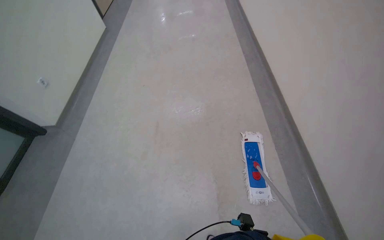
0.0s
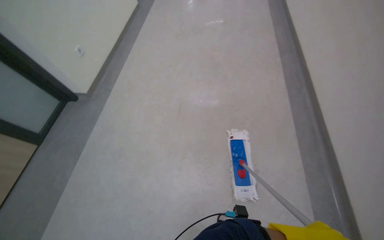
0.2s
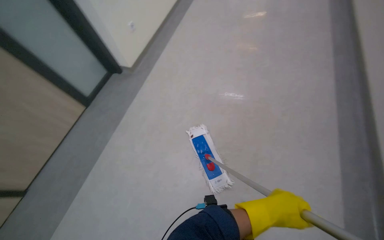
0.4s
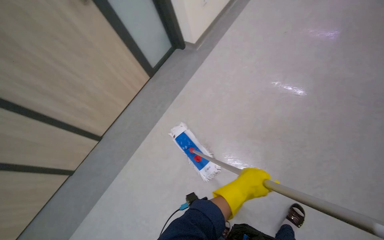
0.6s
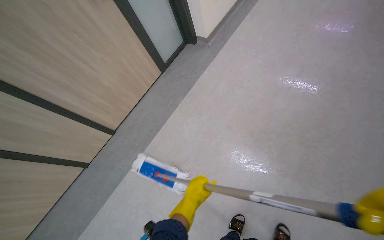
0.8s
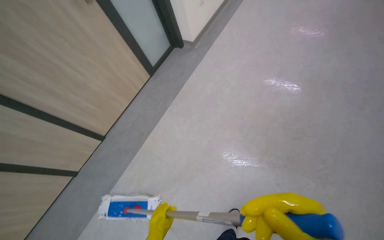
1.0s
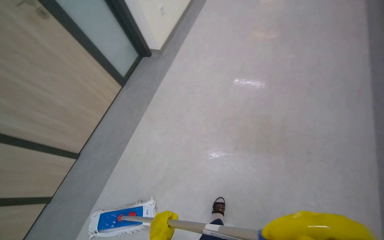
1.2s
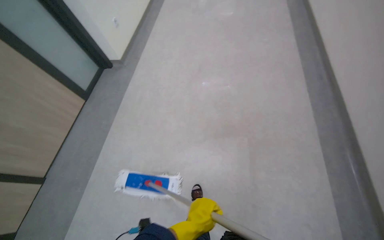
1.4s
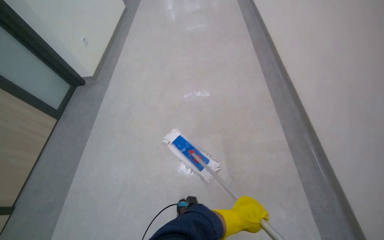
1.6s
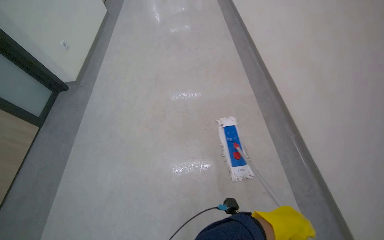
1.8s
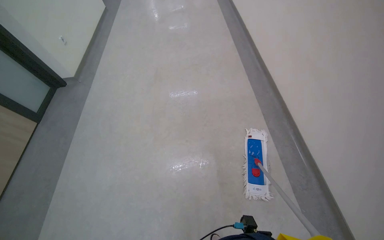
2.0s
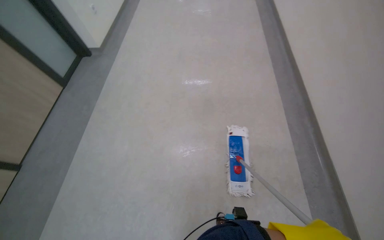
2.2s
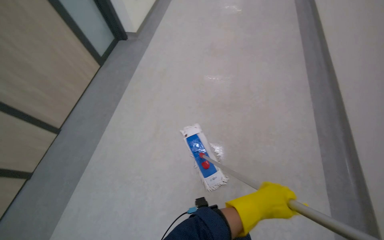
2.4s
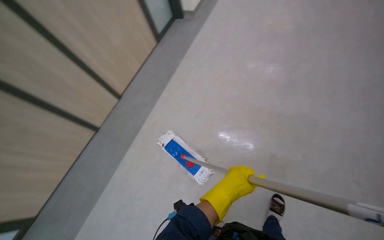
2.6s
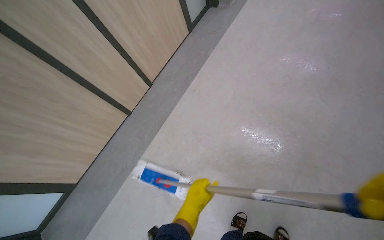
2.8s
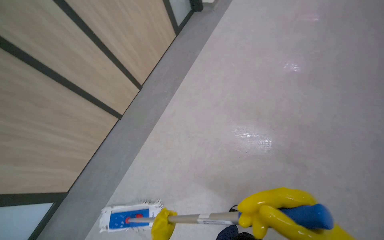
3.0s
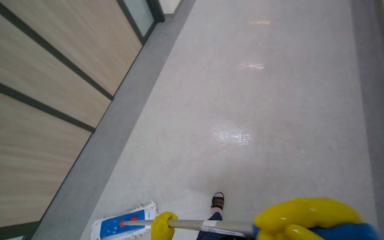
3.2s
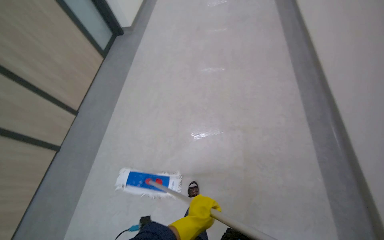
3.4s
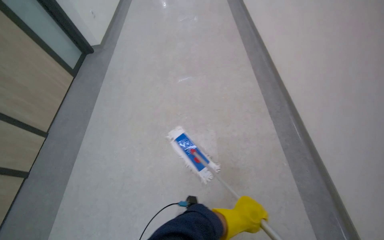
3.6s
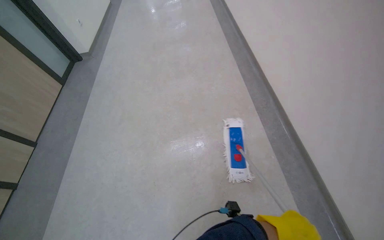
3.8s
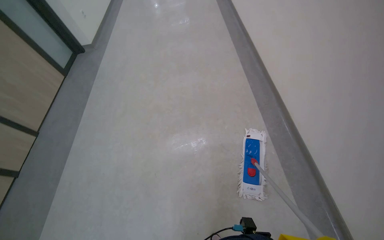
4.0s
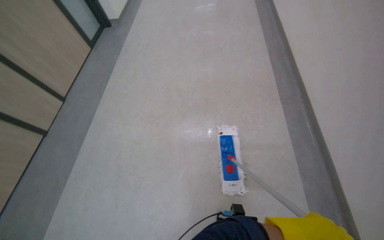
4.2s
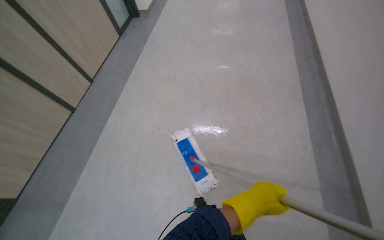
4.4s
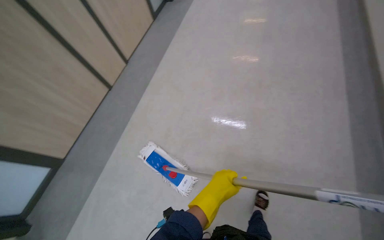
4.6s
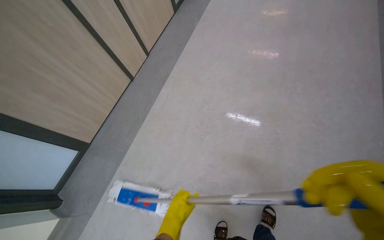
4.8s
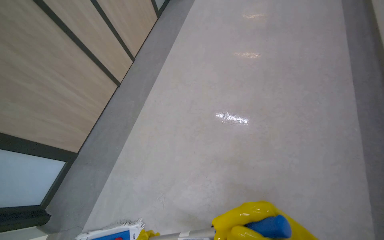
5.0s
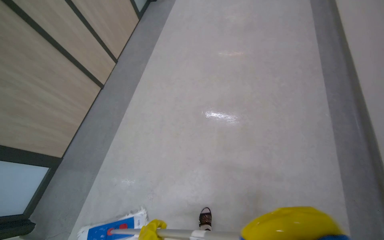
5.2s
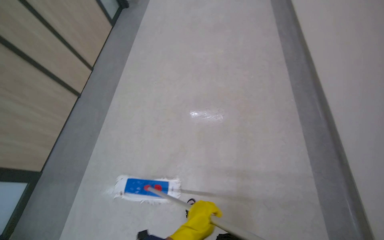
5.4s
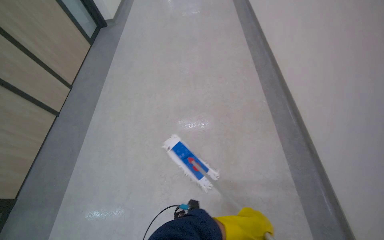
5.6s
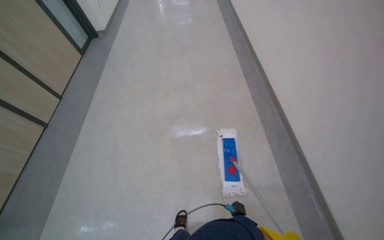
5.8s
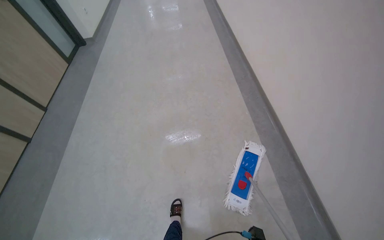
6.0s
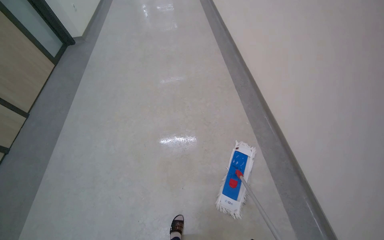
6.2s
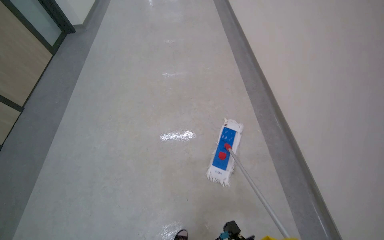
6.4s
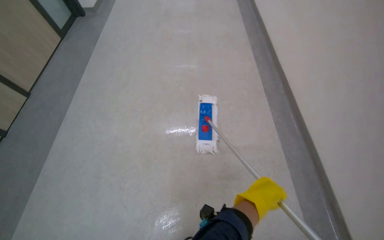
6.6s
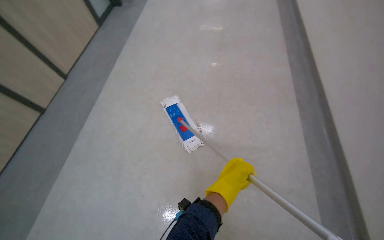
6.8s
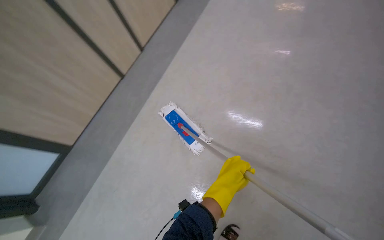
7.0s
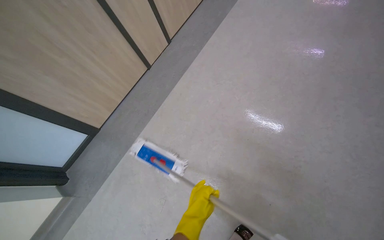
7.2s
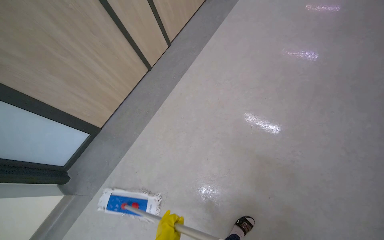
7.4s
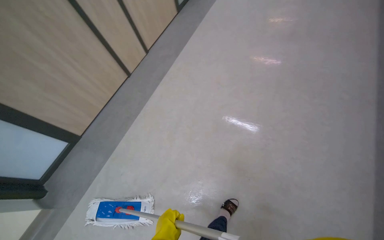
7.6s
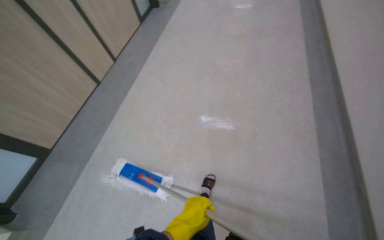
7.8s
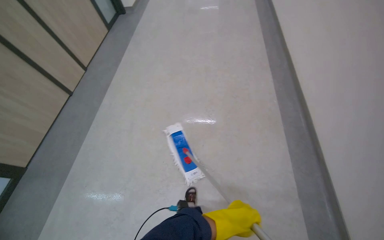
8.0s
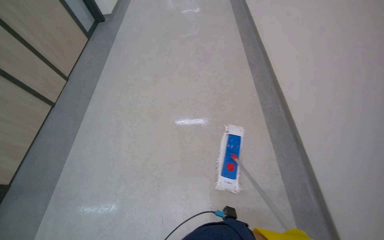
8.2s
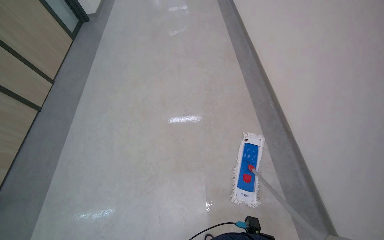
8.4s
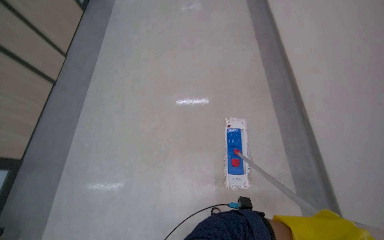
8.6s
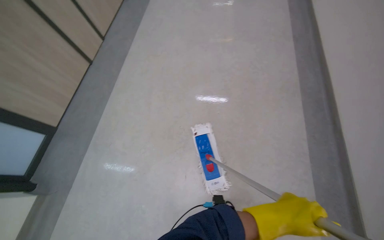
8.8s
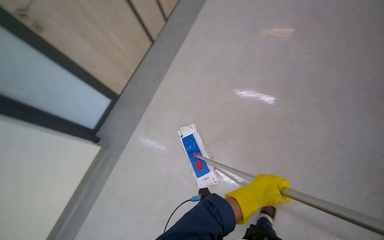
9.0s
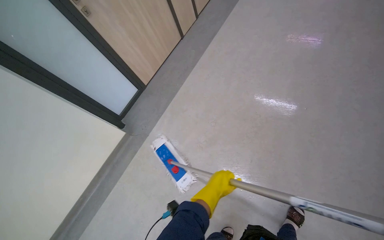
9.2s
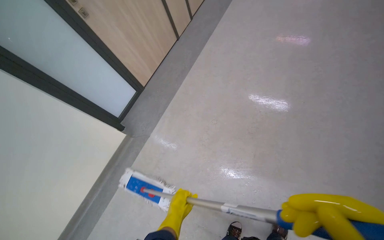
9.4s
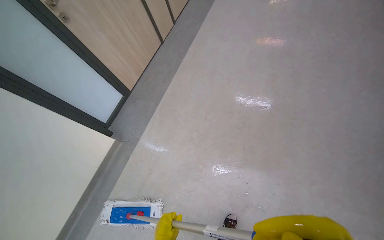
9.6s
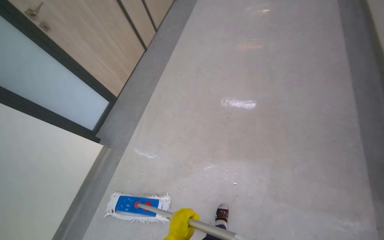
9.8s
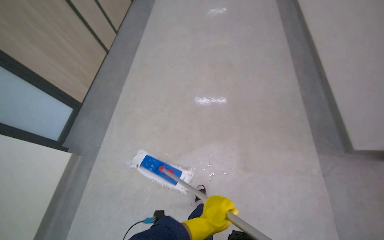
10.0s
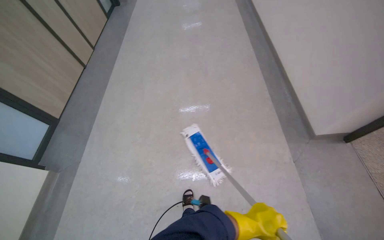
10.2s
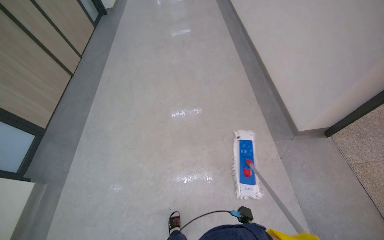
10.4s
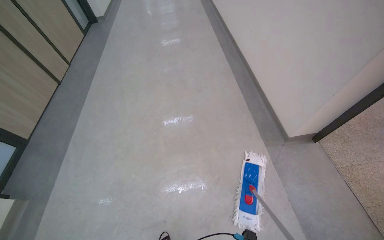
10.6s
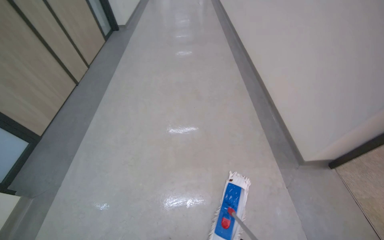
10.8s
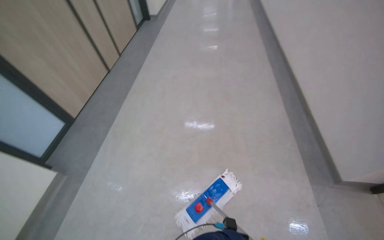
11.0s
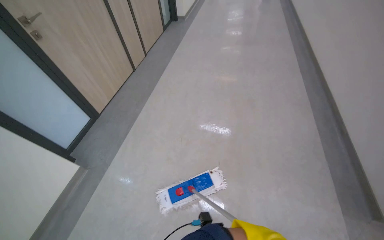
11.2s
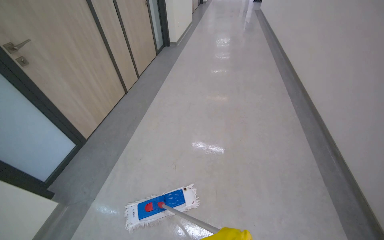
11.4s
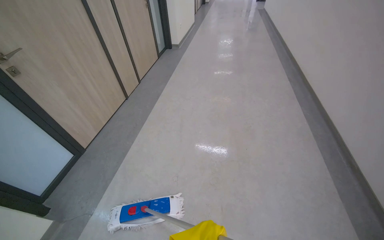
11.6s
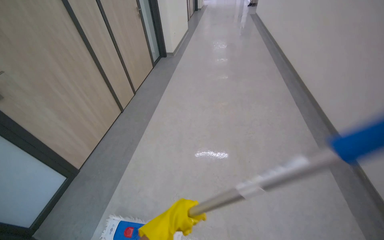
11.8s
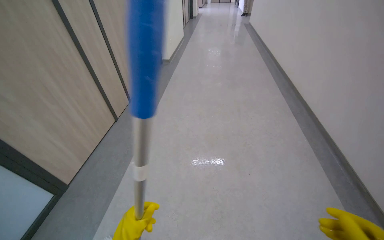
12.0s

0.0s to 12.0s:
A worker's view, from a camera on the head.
Job: mopping floor.
The whole recording: Mopping hallway floor. The worker mops the hallway floor with a flat mop.
1.6s to 3.0s: The wearer moves approximately 50 cm.
3.0s to 4.4s: The camera is carried approximately 60 cm. The head turns to the right by about 15 degrees.
7.6s to 9.0s: The wearer moves about 50 cm.
9.0s to 10.4s: The wearer moves about 60 cm. The wearer looks roughly 30 degrees further to the right. The view tilts approximately 15 degrees upward.
10.4s to 12.0s: The head travels about 80 cm. The camera pitches upward, by approximately 15 degrees.

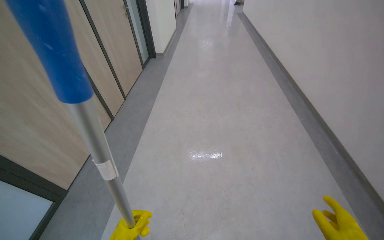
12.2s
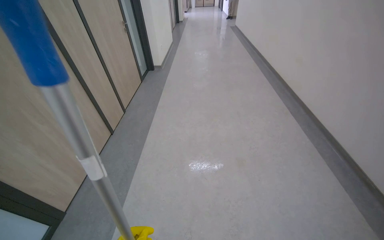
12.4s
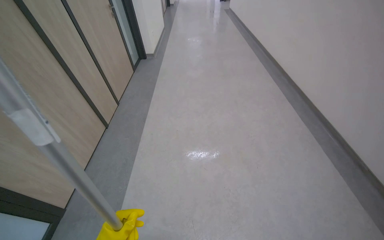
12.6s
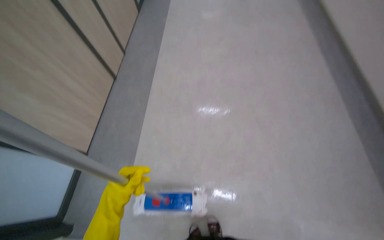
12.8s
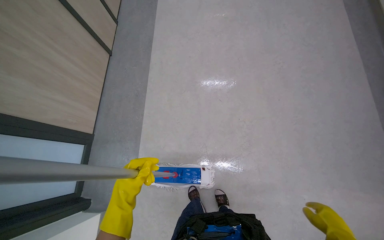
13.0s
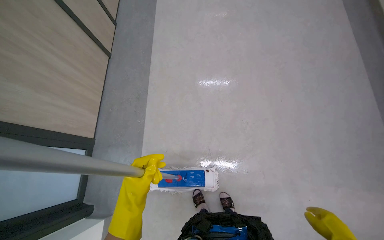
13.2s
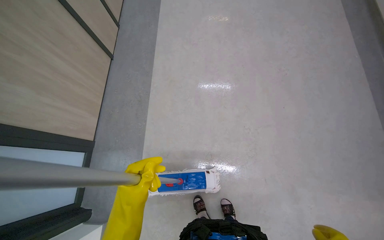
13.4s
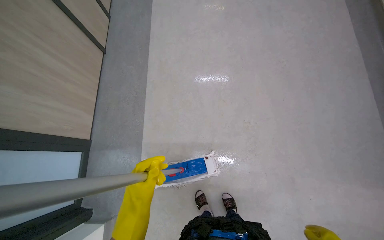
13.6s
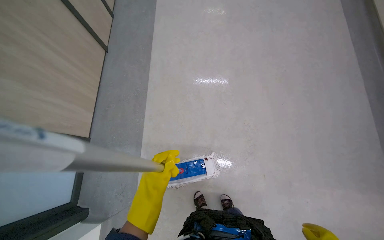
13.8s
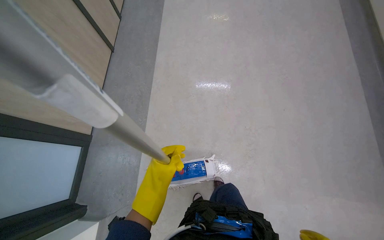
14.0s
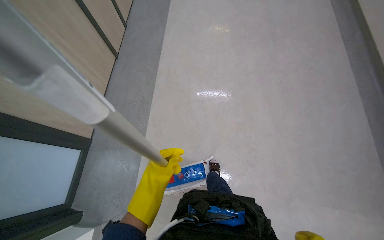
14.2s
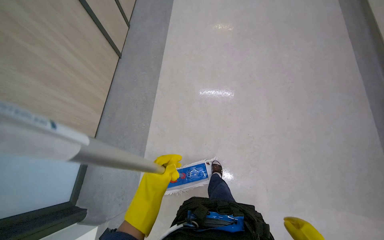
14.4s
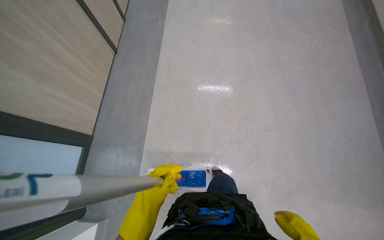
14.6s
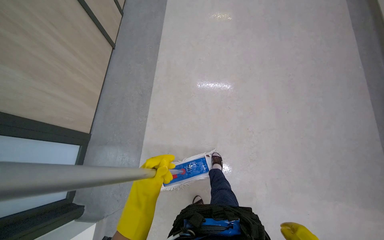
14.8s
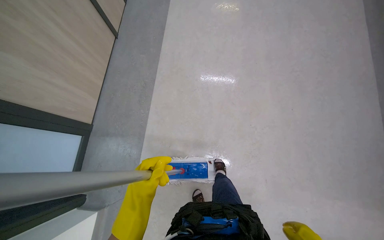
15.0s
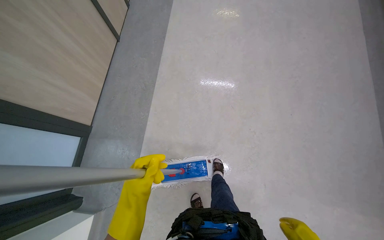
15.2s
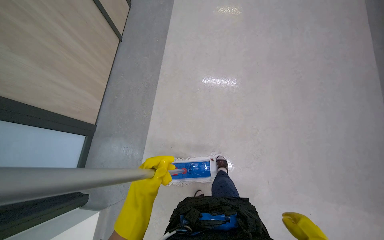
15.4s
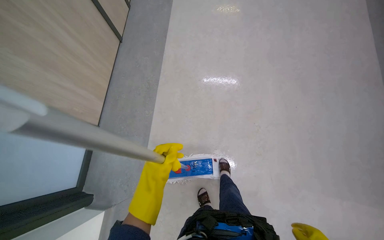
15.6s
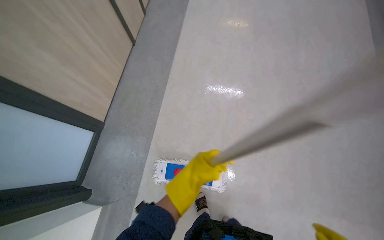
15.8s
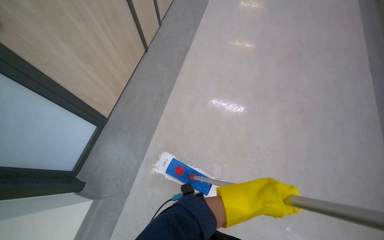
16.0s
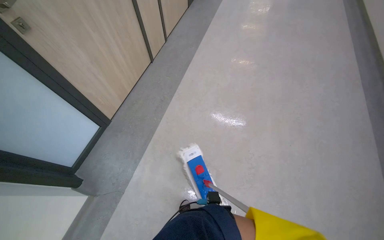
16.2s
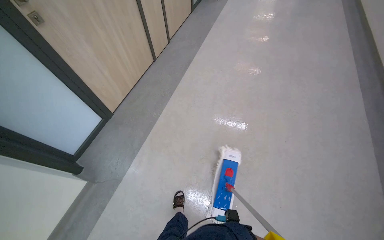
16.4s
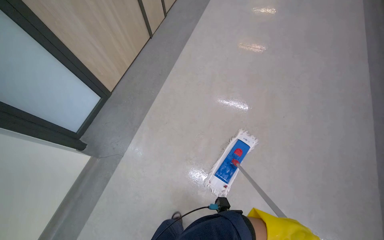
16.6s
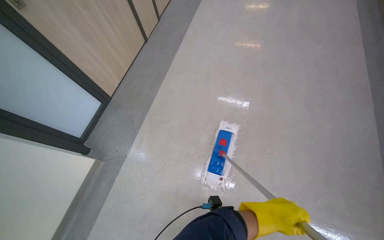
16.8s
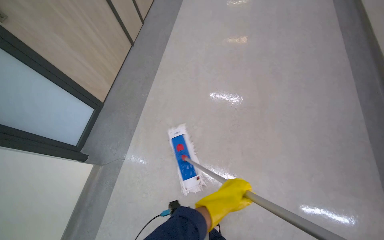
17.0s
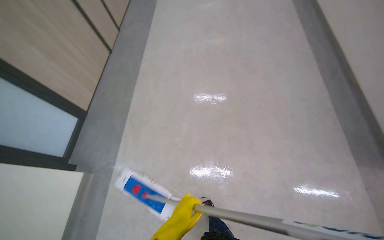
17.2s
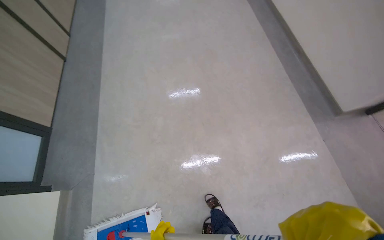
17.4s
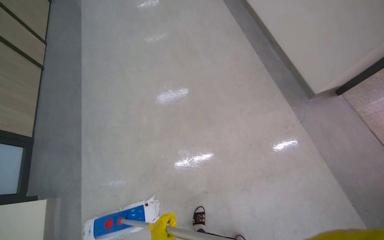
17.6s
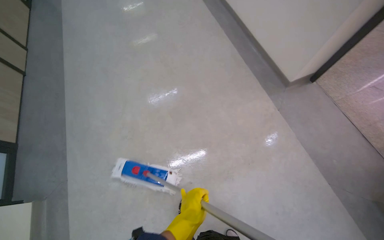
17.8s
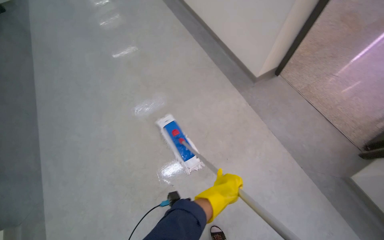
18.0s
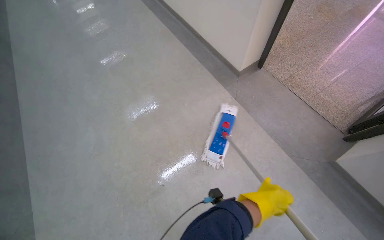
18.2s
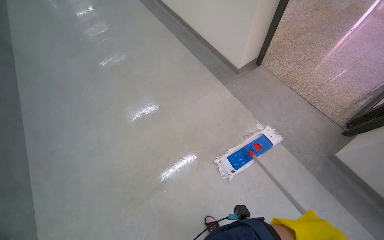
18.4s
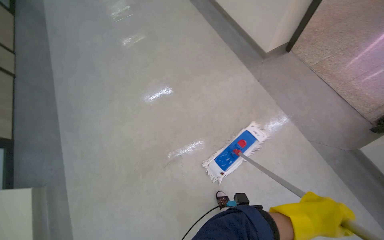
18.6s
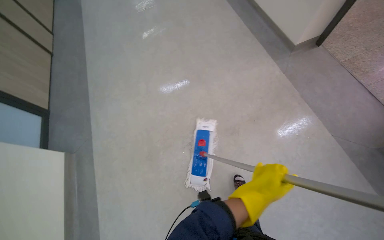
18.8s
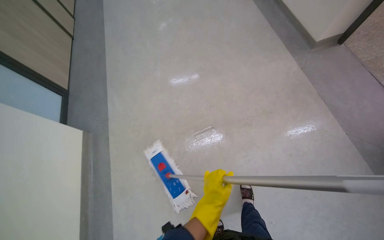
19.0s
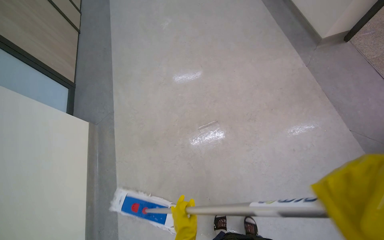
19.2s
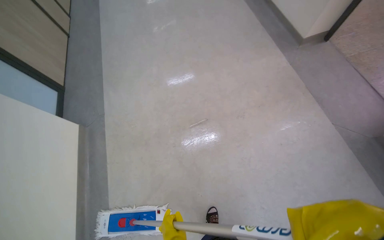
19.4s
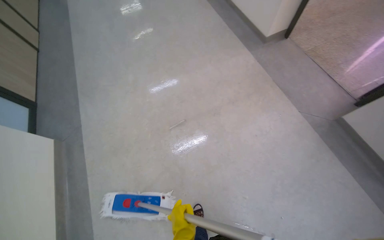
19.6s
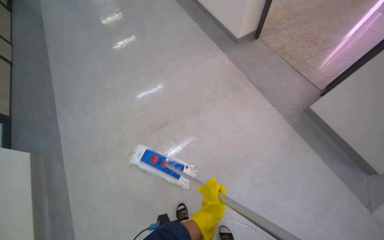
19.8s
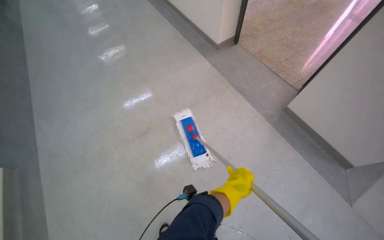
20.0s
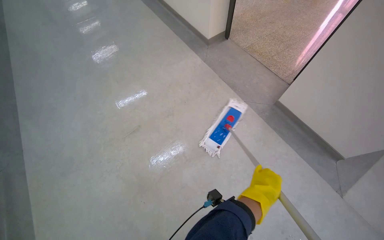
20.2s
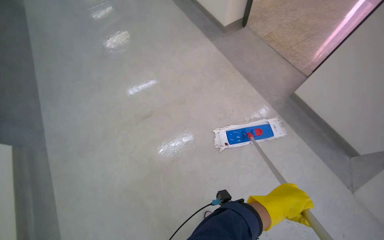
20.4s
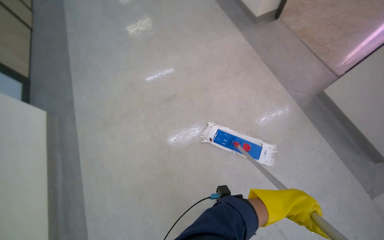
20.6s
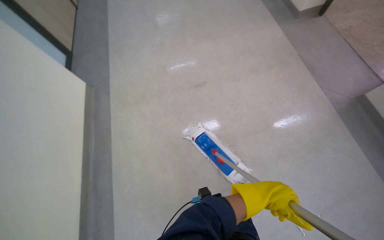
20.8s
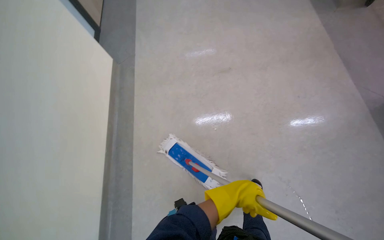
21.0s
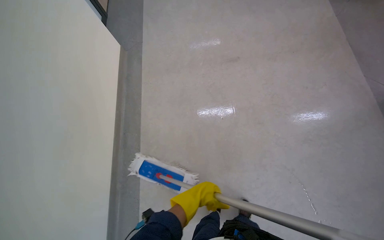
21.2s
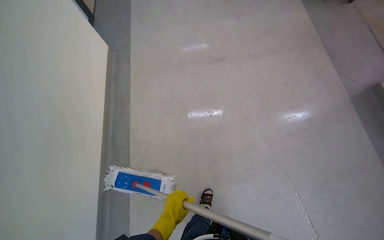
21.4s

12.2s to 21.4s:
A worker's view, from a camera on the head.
Job: mopping floor.
The whole recording: Mopping hallway floor. The worker mops the hallway floor with a flat mop.
12.2s to 13.8s: The view tips downward by some 30 degrees.
15.2s to 16.8s: The camera travels some 50 cm.
16.8s to 18.4s: The wearer moves some 80 cm. The head turns to the right by about 50 degrees.
18.4s to 19.8s: The head travels some 50 cm.
19.8s to 21.4s: The camera travels about 50 cm.
